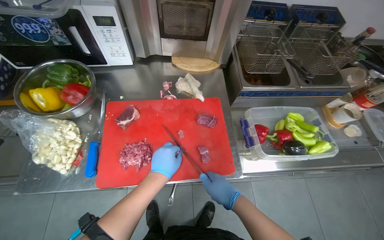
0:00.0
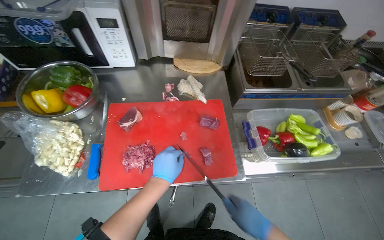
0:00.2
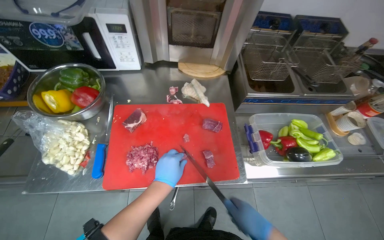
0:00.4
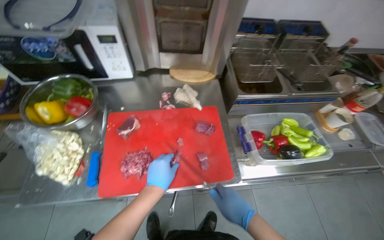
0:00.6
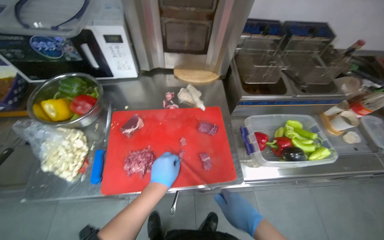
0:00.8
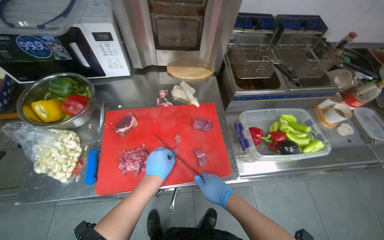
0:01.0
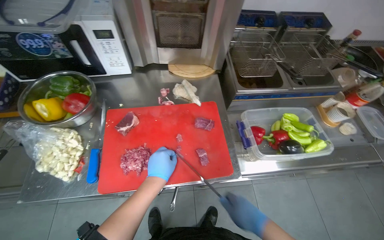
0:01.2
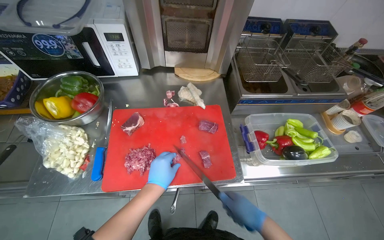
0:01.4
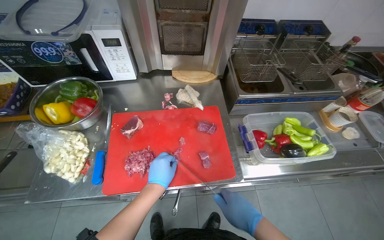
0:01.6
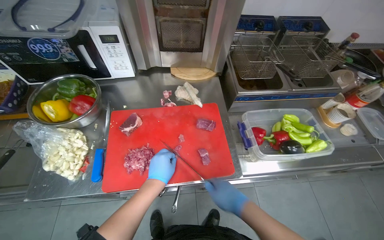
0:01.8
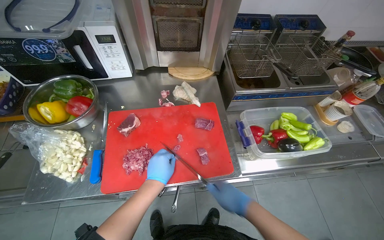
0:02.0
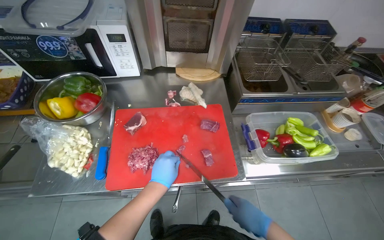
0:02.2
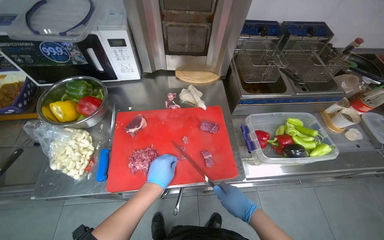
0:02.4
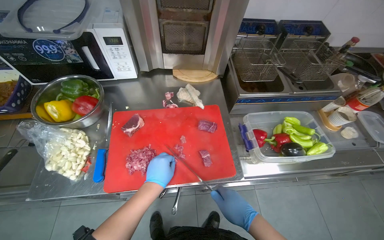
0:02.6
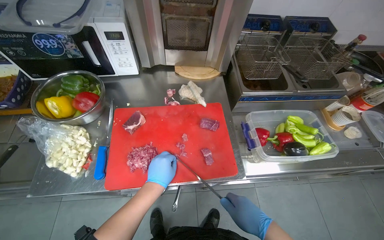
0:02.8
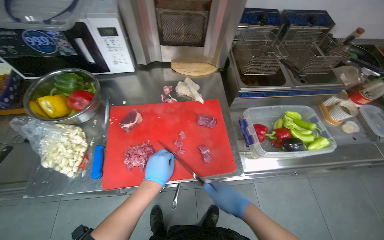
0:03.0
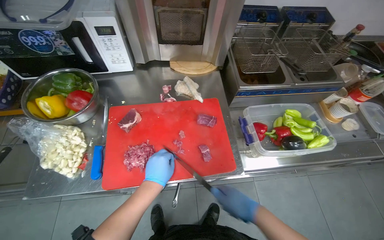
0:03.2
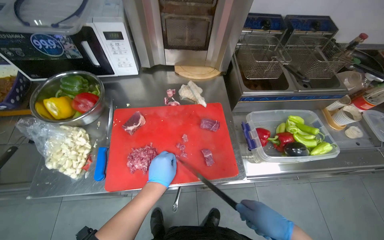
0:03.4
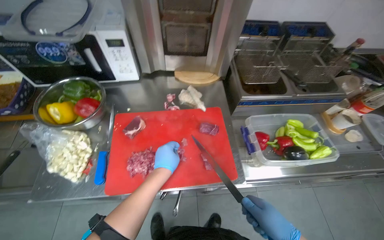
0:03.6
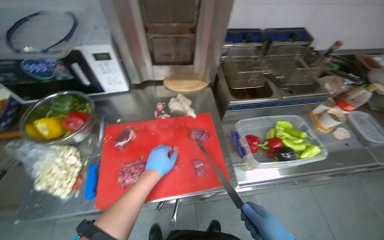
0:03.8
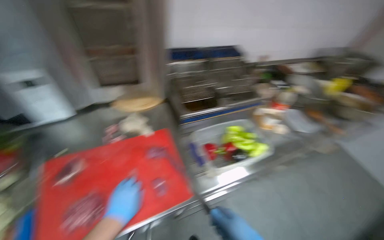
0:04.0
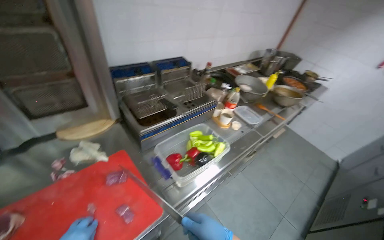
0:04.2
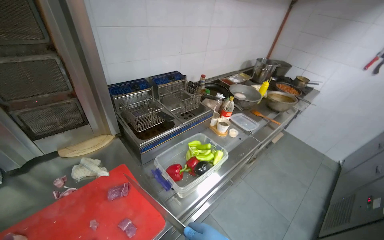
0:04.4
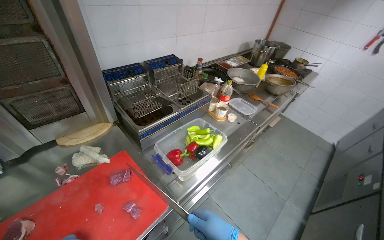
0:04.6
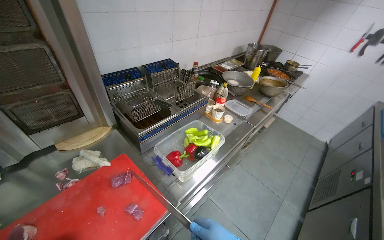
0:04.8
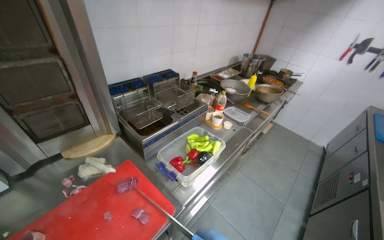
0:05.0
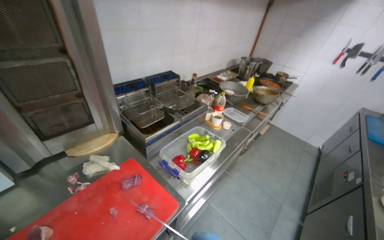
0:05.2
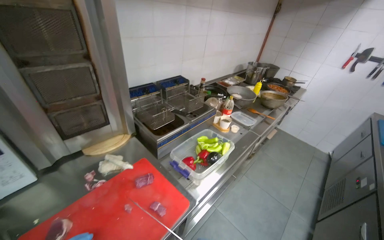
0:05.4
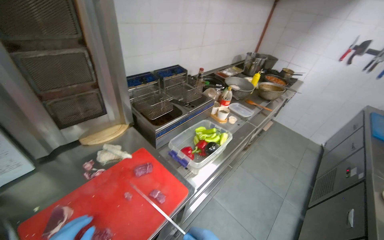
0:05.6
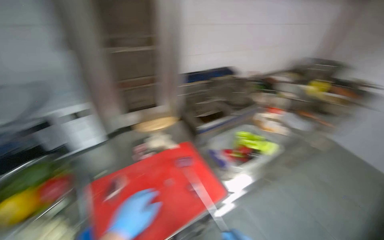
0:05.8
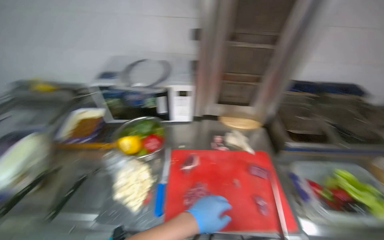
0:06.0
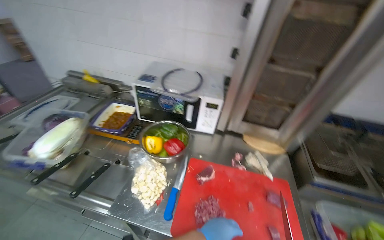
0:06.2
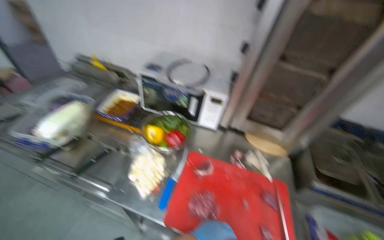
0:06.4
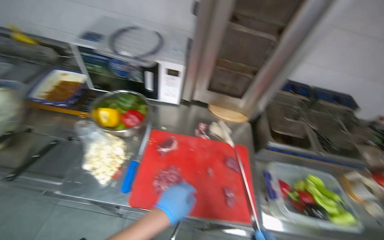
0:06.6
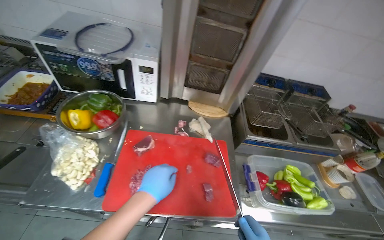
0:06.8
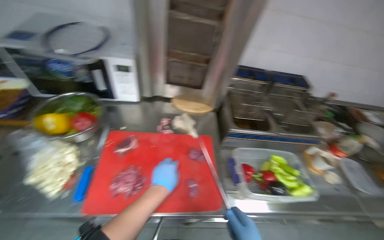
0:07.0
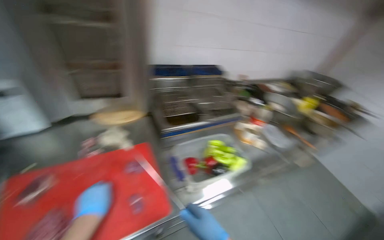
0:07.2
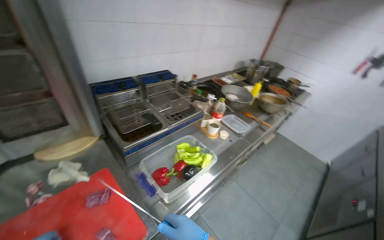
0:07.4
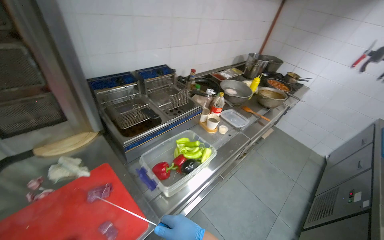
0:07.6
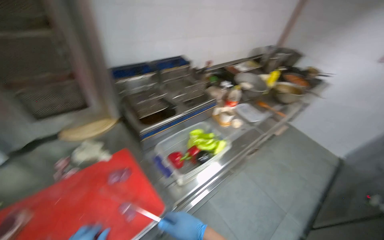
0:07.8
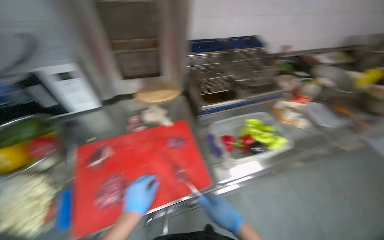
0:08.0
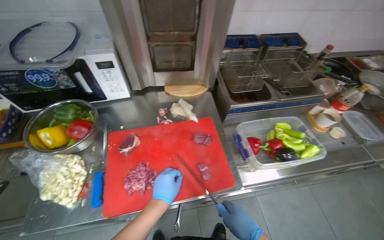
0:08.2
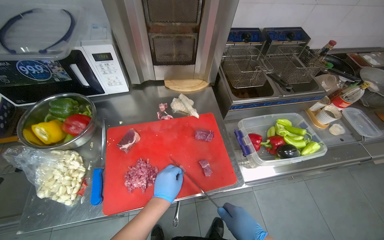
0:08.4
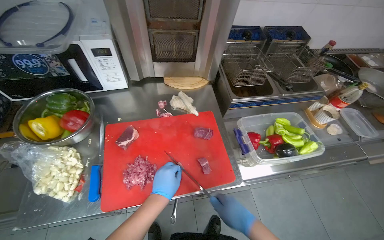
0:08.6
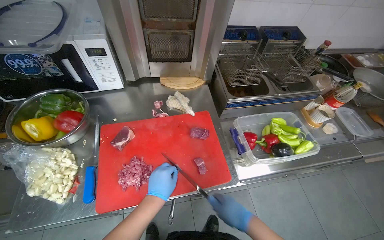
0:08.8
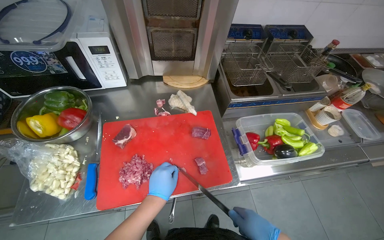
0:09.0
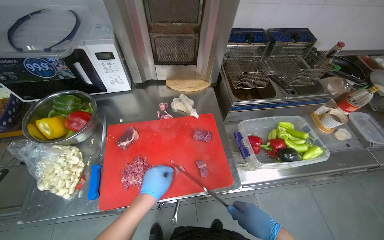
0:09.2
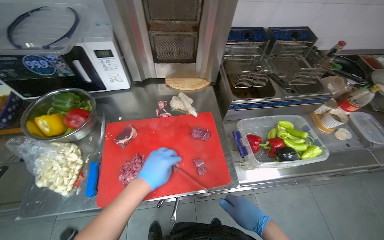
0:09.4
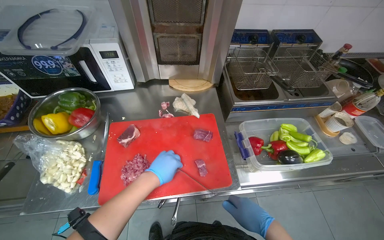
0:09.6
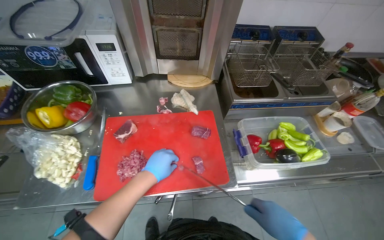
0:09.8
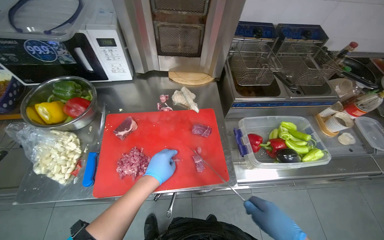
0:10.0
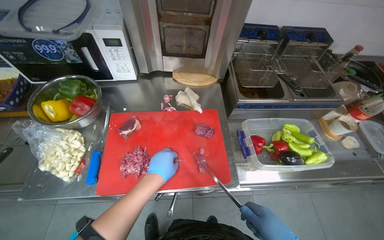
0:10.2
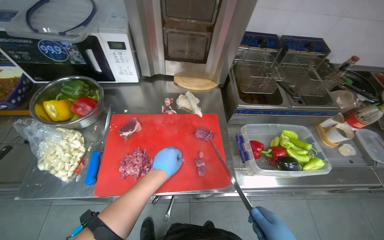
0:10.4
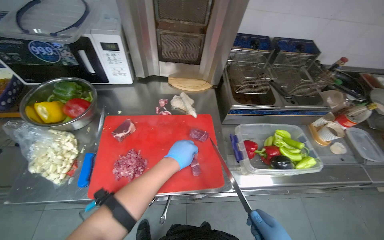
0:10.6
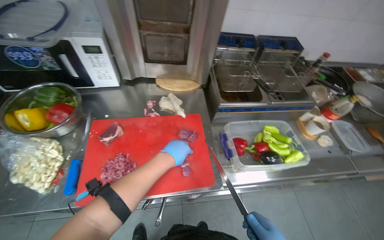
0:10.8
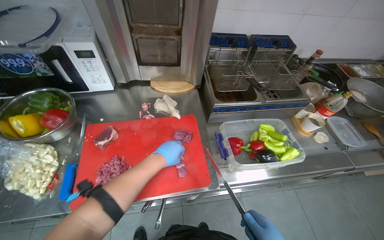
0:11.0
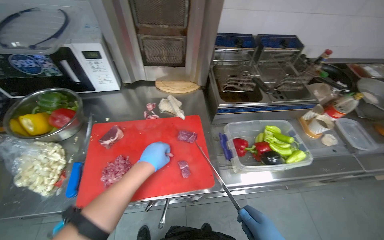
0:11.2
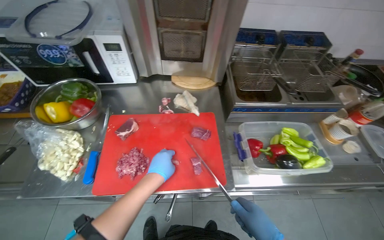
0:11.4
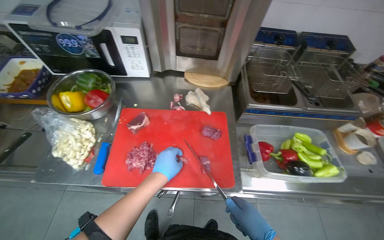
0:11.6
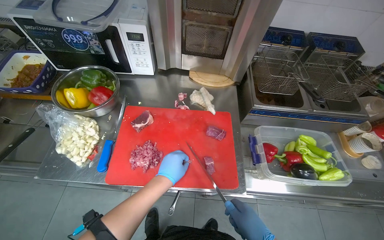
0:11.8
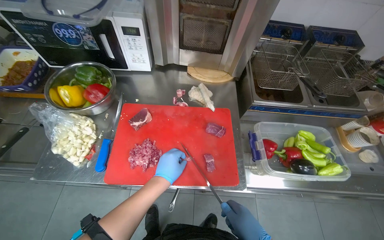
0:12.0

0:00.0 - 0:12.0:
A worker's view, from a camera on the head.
Job: preparing food.
The whole recording: Slicing and dicing meat on board. The worker slices and dices meat on a red cutting board.
0:00.0 - 0:03.0: The hands stay close to where they were, moving slightly.
0:03.0 - 0:04.4: The head turns to the right by roughly 35 degrees. The wearer looks about 15 degrees further upward.
0:04.4 - 0:06.0: The head rotates approximately 45 degrees to the left.
0:06.0 - 0:07.6: The head turns to the right by roughly 45 degrees.
0:07.6 - 0:09.0: The wearer looks roughly 35 degrees further to the left.

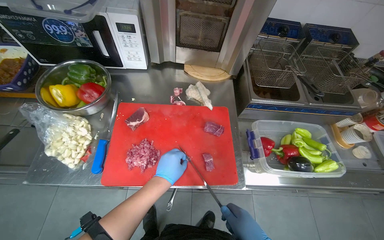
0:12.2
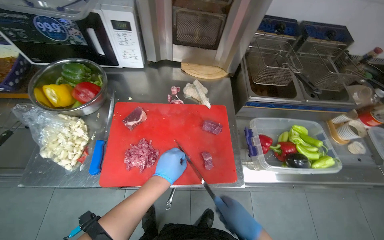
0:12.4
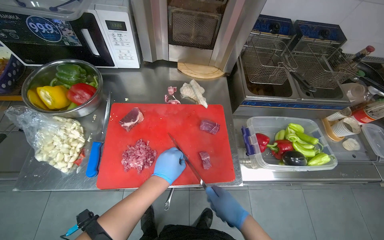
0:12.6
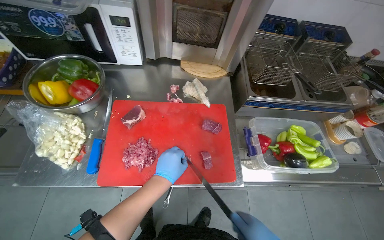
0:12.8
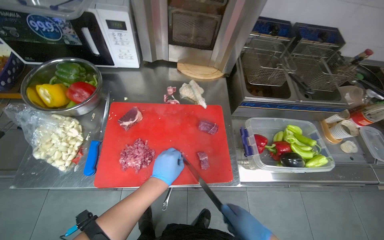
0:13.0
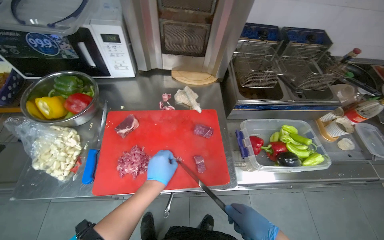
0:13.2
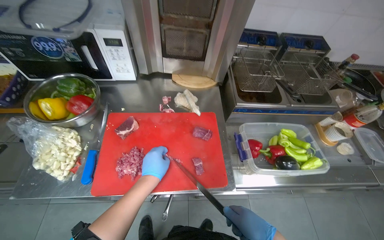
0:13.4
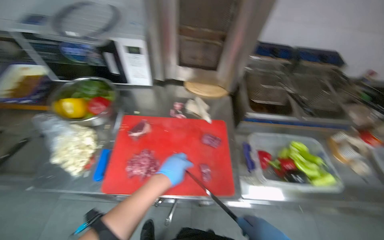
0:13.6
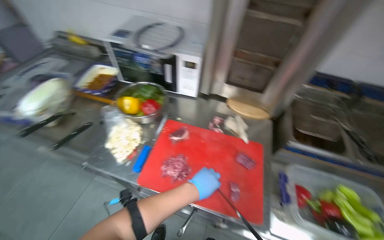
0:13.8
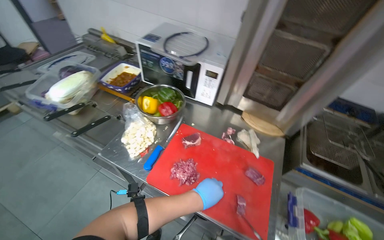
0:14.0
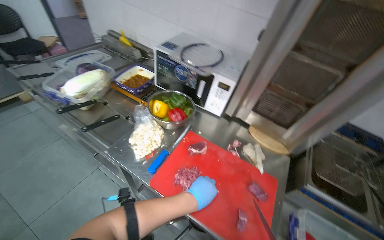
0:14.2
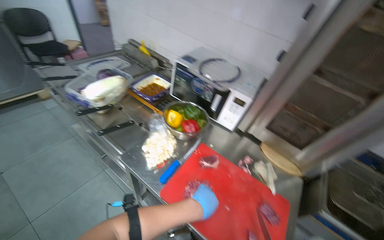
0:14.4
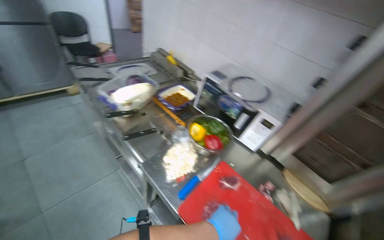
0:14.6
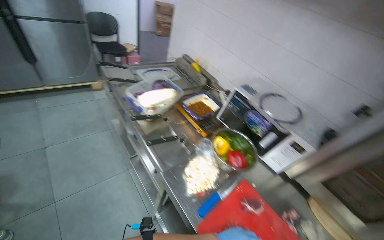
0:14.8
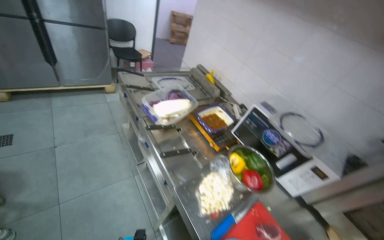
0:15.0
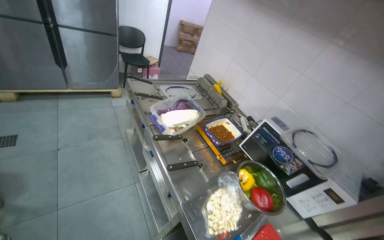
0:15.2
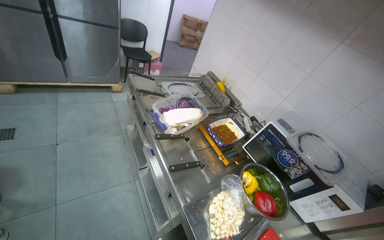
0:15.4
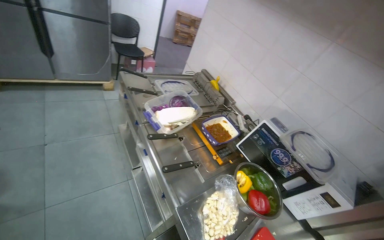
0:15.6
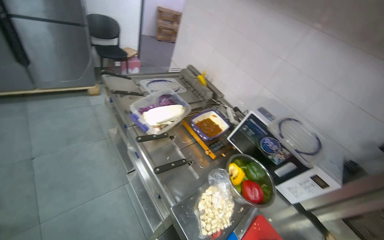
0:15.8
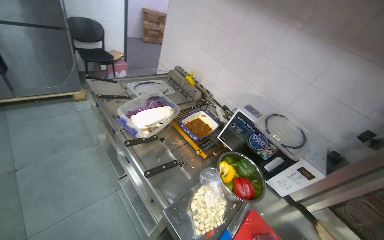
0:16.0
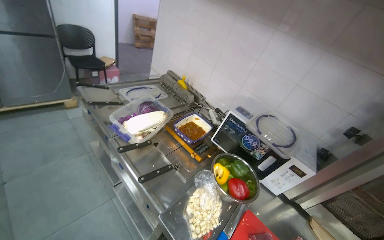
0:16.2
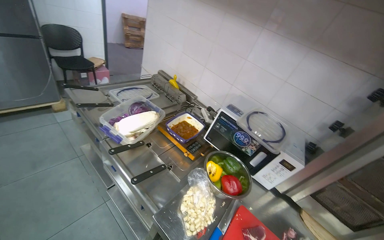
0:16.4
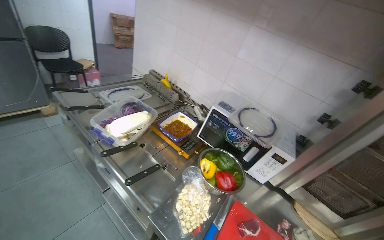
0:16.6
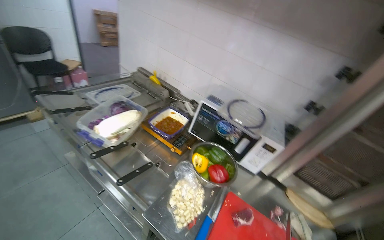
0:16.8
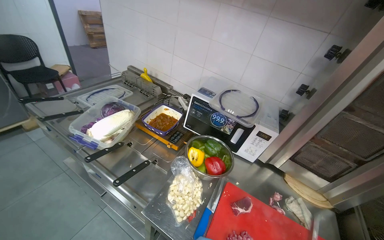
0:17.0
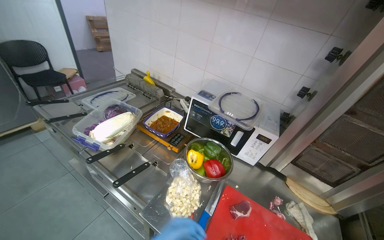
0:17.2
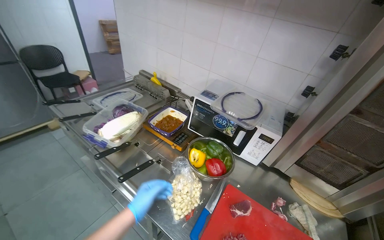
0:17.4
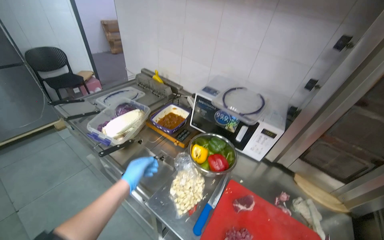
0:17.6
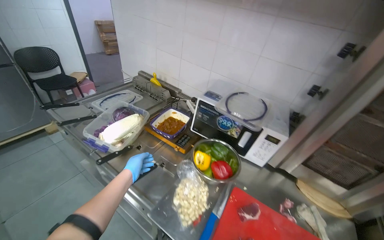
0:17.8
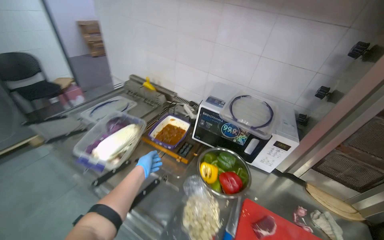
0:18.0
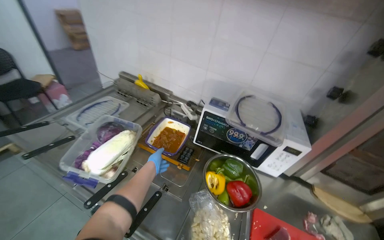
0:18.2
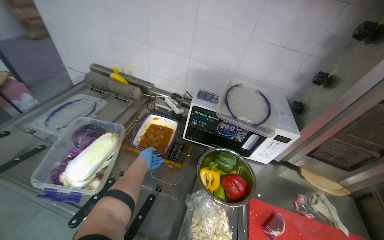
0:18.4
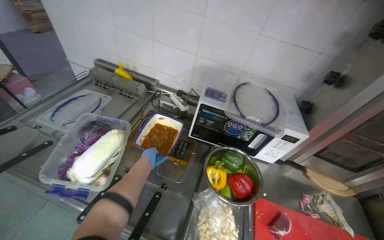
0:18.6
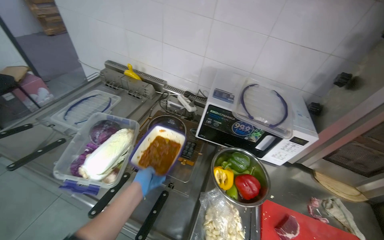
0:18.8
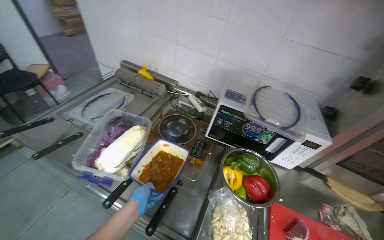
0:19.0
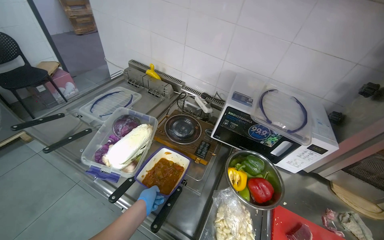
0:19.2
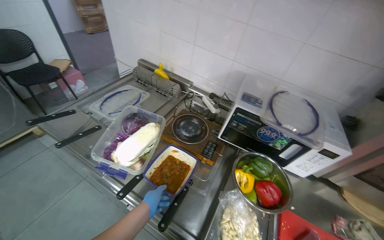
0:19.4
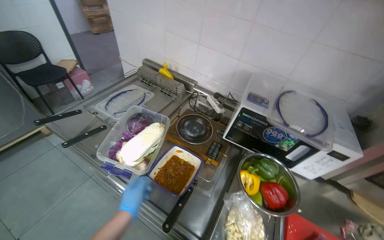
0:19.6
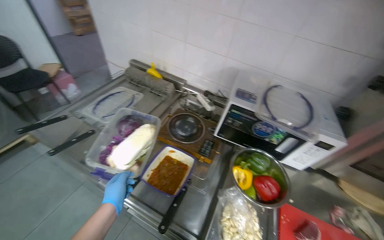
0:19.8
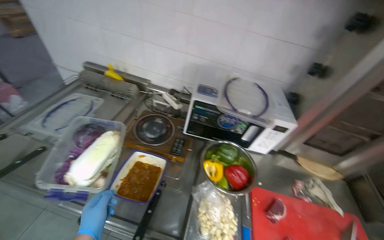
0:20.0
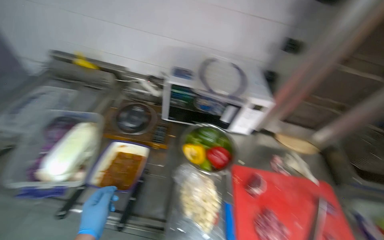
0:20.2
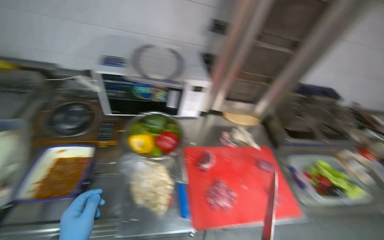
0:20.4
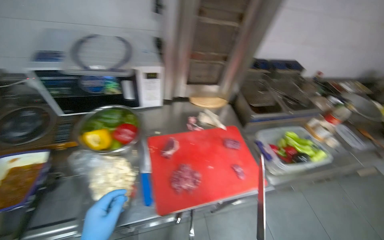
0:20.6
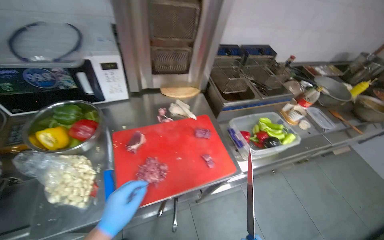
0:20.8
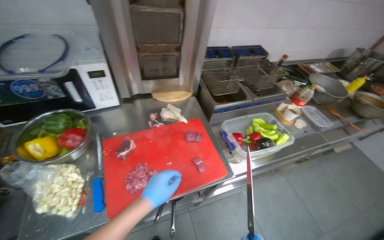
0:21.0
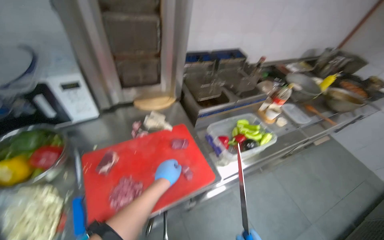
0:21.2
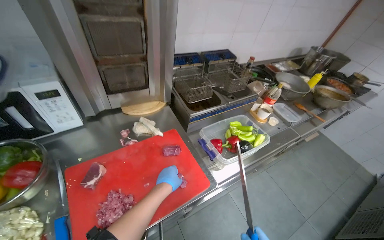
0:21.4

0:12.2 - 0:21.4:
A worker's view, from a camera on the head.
Job: preparing food.
The whole recording: Slicing and dicing meat on board. The worker slices and dices meat on a red cutting board.
0:12.2 - 0:13.8: The head turns to the left by some 15 degrees.
0:13.8 - 0:15.2: The camera is carried approximately 40 cm. The wearer's head swings about 45 degrees to the left. The view tips upward by about 20 degrees.
0:15.2 - 0:16.8: The wearer's head swings approximately 25 degrees to the right.
0:18.4 - 0:19.8: The left hand heads nearer to the camera and down the picture, covering roughly 25 cm.
0:19.8 - 0:21.4: The camera travels approximately 60 cm. The wearer looks some 55 degrees further to the right.
